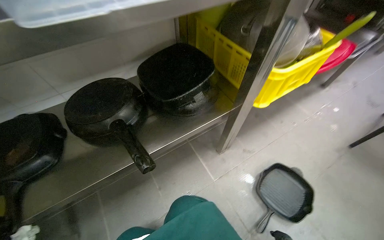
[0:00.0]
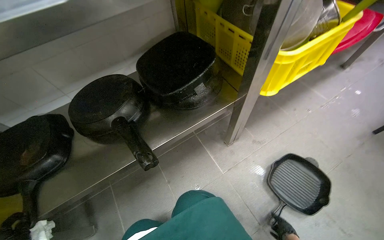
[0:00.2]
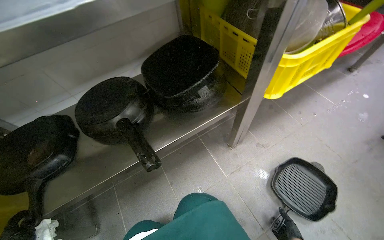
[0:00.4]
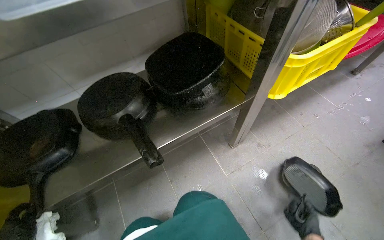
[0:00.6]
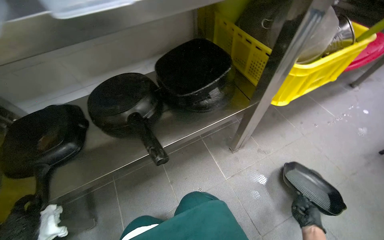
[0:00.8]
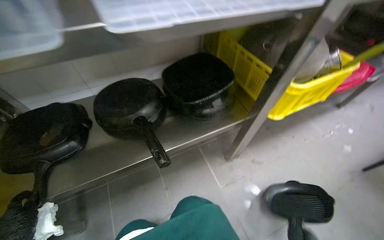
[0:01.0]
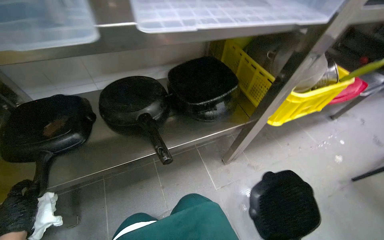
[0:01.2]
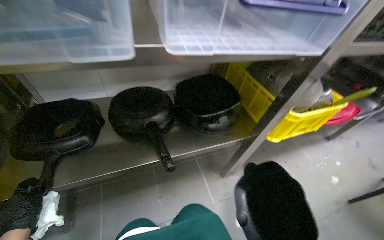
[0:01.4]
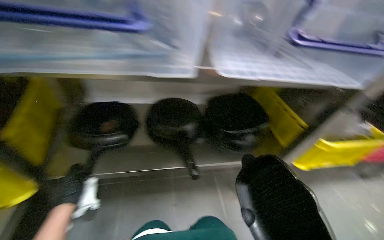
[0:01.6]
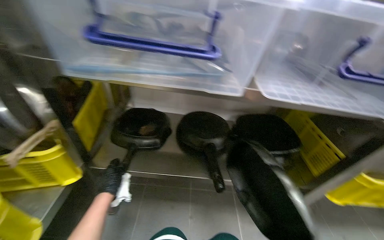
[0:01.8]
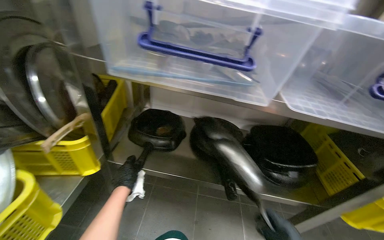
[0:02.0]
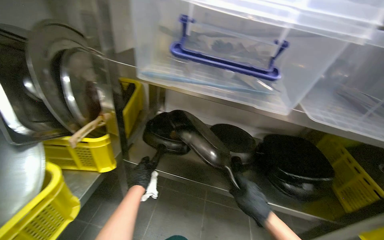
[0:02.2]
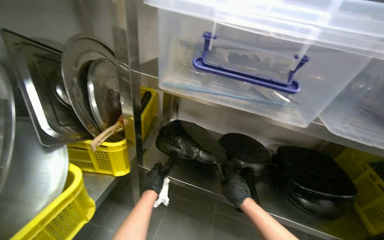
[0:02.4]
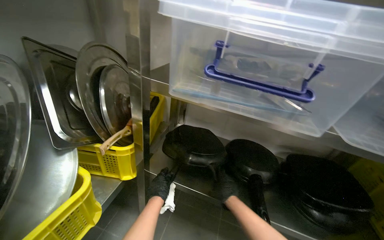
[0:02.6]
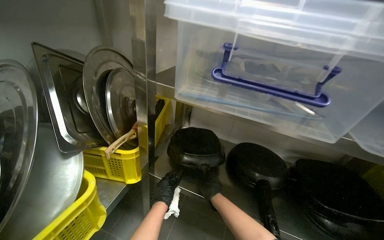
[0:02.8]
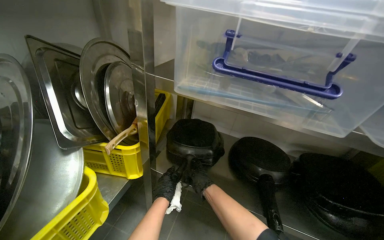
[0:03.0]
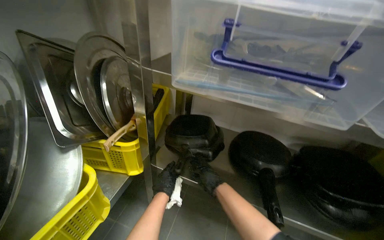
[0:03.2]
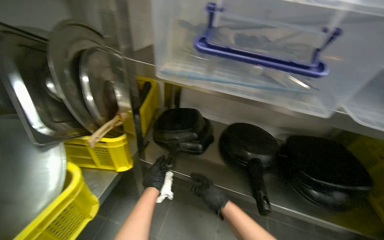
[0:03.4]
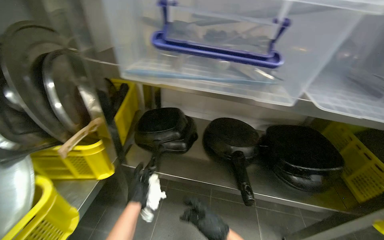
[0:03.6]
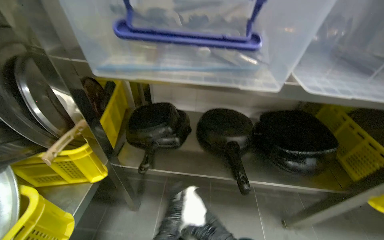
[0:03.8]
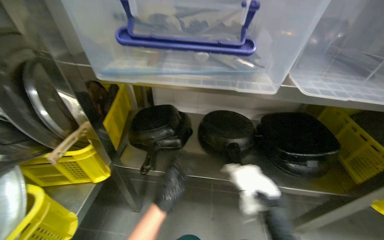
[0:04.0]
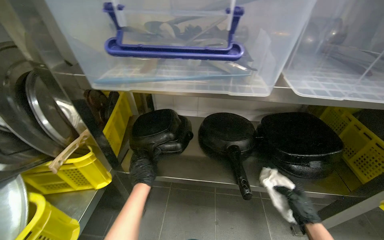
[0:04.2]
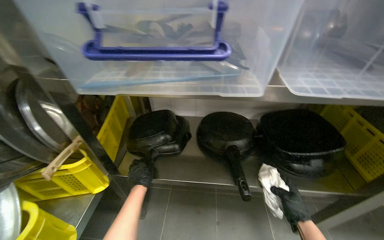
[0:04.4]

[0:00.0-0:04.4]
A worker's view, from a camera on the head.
Job: cleaning kitchen.
The whole recording: Wiping and organizing pans. The worker wipes pans with a cloth and places them onto the shelf.
1.4 to 3.0 s: The head turns to the left by roughly 40 degrees. The view tips upward by some 20 degrees.
3.0 to 4.4 s: The left hand travels farther from the camera by about 10 cm.

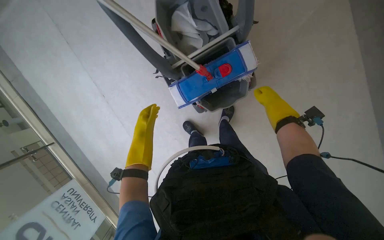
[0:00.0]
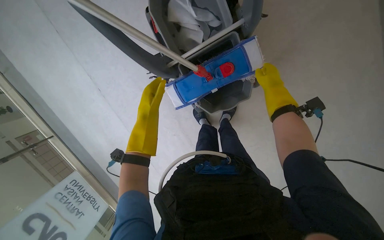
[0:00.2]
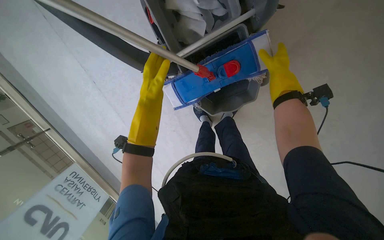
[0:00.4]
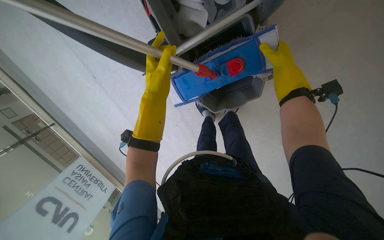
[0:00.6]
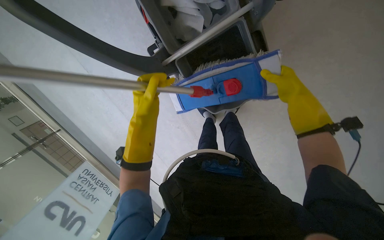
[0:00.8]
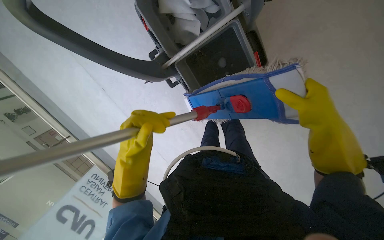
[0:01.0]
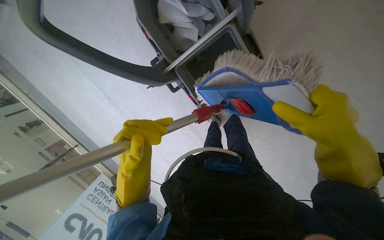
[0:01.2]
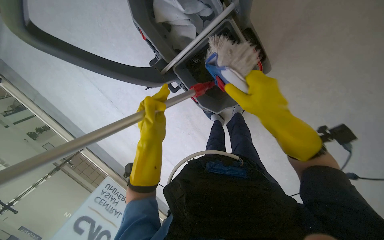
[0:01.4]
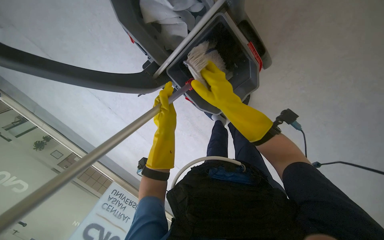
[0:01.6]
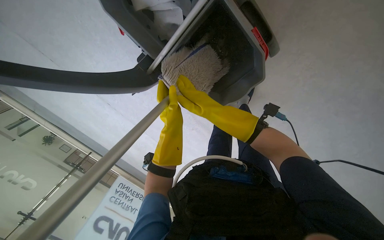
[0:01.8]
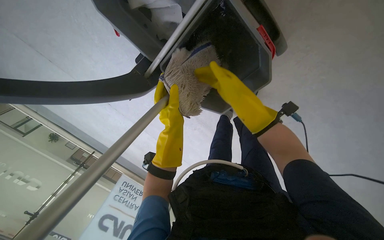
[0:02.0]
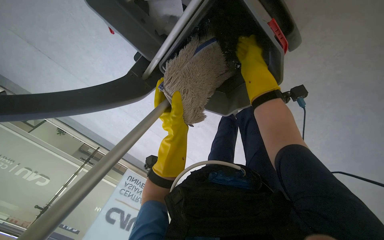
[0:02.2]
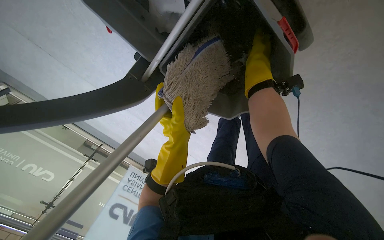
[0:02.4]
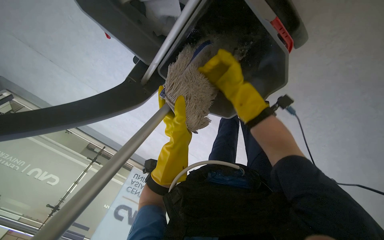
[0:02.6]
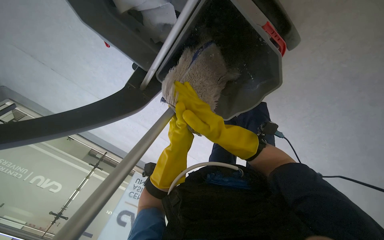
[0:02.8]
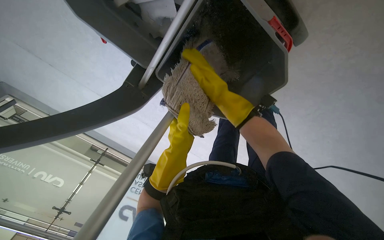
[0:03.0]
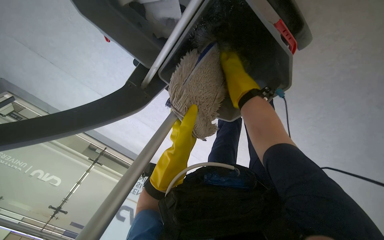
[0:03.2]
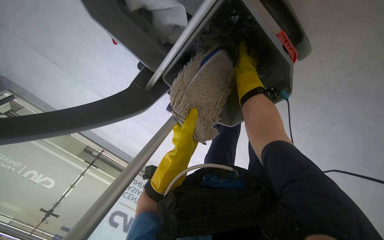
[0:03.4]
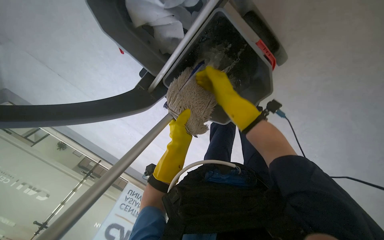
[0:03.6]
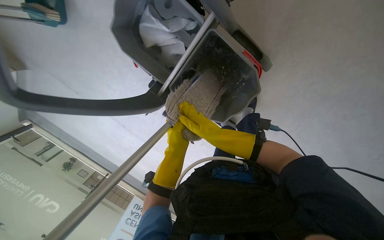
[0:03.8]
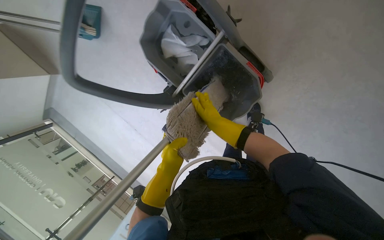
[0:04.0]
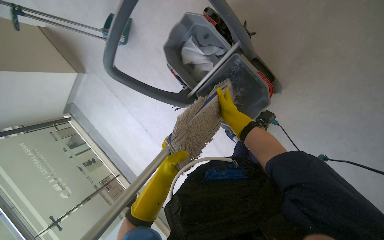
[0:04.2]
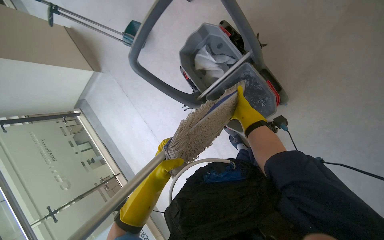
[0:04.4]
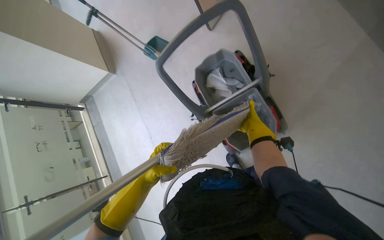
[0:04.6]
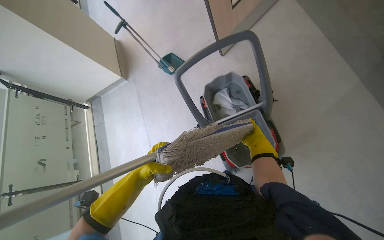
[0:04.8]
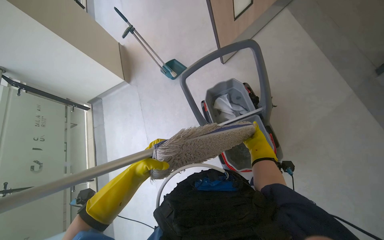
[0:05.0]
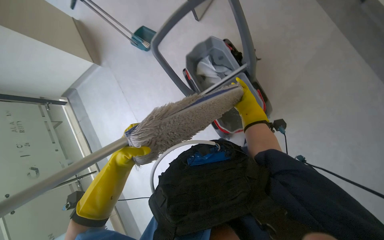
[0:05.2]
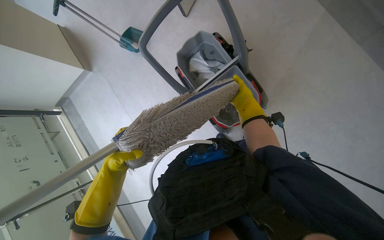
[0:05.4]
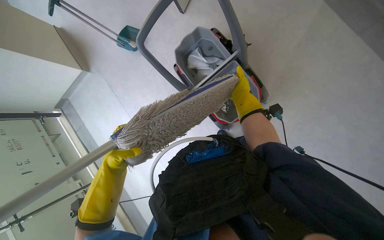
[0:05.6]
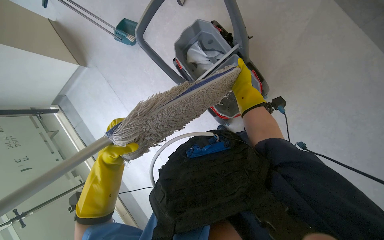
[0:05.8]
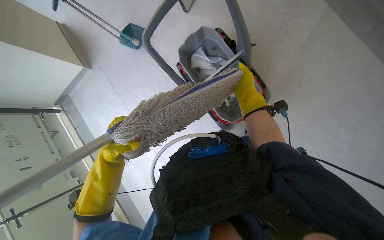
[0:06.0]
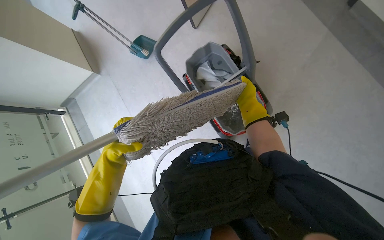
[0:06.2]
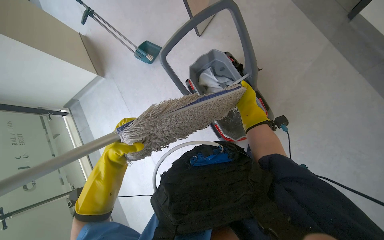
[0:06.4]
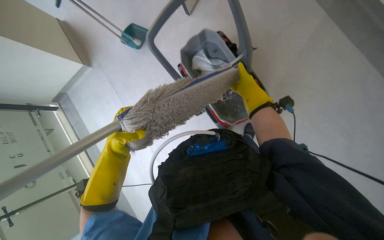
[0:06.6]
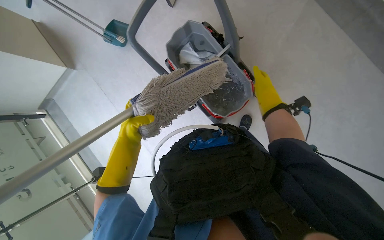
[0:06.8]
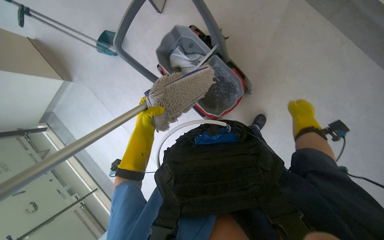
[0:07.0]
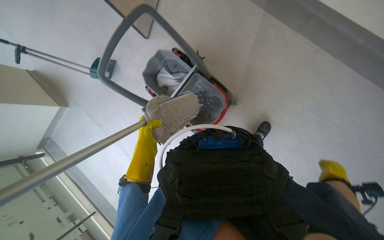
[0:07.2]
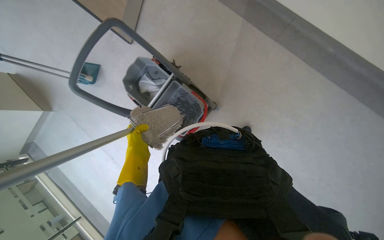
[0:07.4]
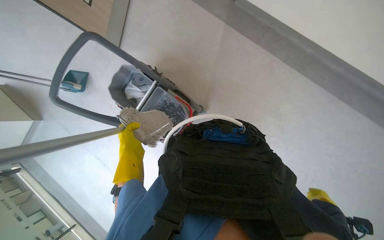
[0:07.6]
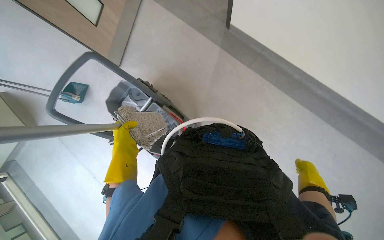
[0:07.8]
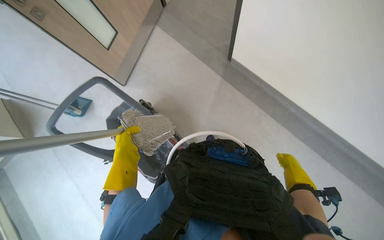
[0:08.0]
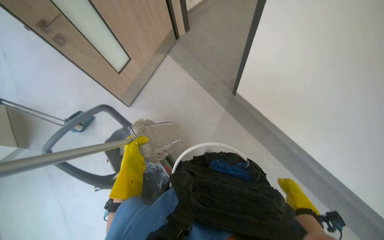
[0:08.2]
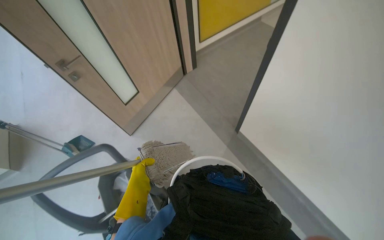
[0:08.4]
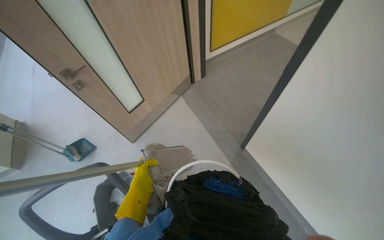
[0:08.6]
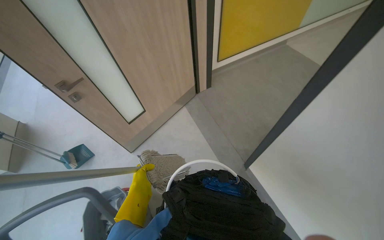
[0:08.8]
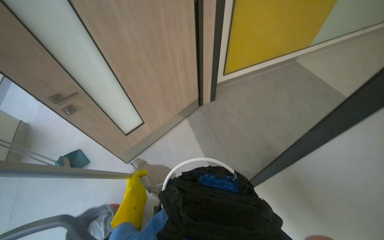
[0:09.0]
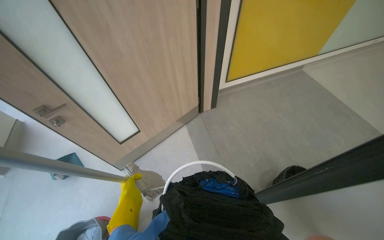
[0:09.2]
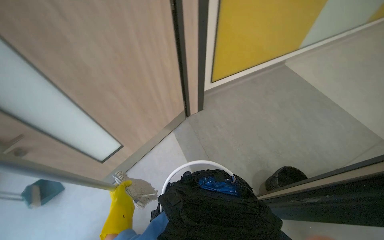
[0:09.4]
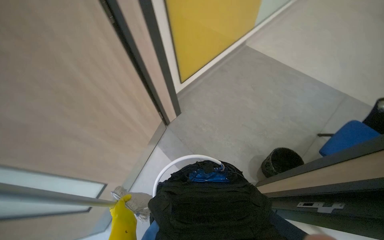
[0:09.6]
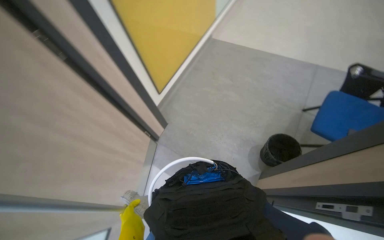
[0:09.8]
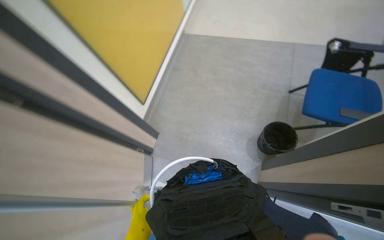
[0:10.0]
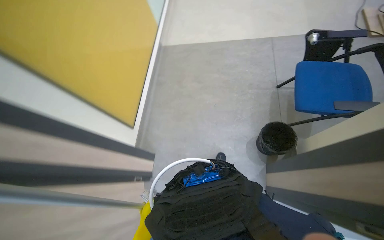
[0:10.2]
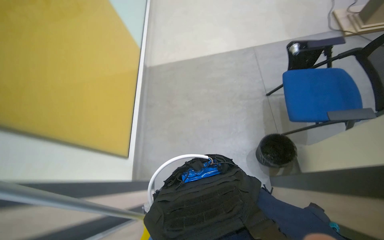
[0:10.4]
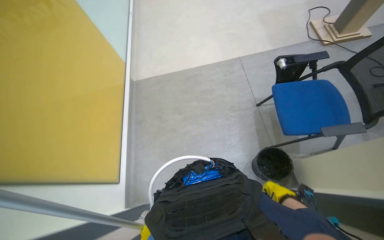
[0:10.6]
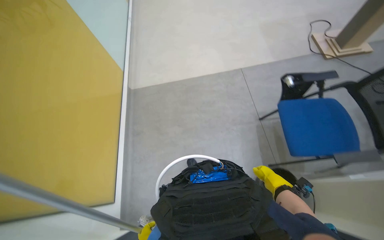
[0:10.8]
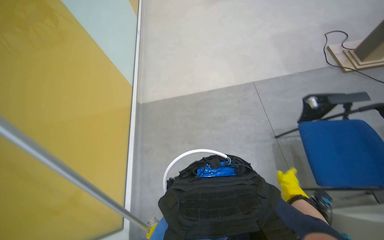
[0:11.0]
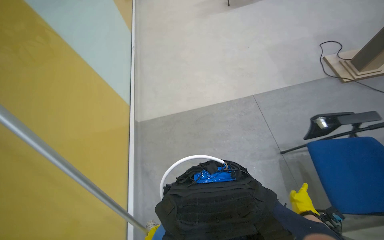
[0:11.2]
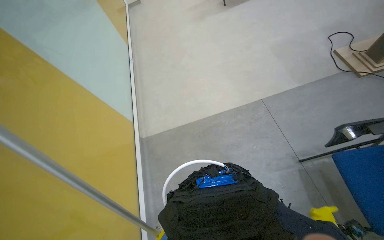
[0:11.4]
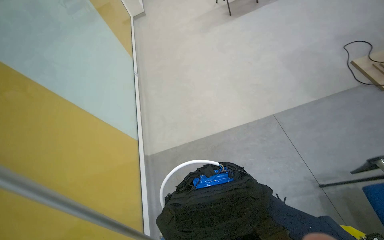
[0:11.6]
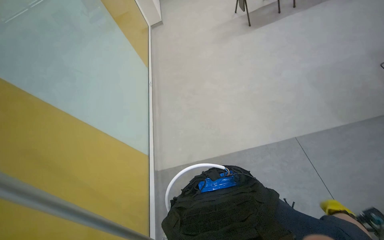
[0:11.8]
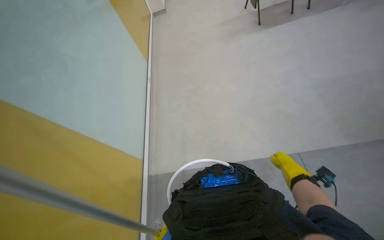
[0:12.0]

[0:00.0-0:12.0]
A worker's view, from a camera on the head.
Job: mopping floor.
The whole recording: Mopping floor with mop. Mops the floor with a flat mop.
0.0 to 1.6 s: The left hand moves nearer and farther over some 20 cm, changing direction 2 times, while the right hand moves to the left, some 10 cm.
1.6 to 3.0 s: The right hand swings up and down the picture, roughly 25 cm each way, with 2 reversals.
3.0 to 4.4 s: The camera travels approximately 50 cm. The camera pitches upward, by about 30 degrees.
4.4 to 6.0 s: The left hand is displaced to the left by approximately 10 cm. Meanwhile the right hand moves nearer to the camera, about 10 cm.
7.6 to 9.0 s: The camera pitches upward, by approximately 35 degrees. The left hand heads farther from the camera, covering about 10 cm.
9.0 to 10.4 s: The wearer moves about 80 cm. The wearer's head swings some 70 degrees to the right.
10.4 to 12.0 s: The camera is carried approximately 1.5 m.

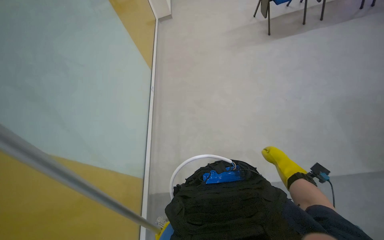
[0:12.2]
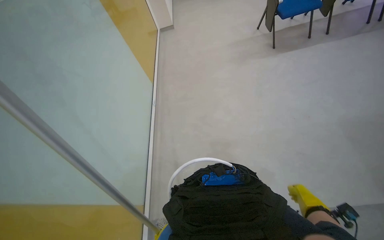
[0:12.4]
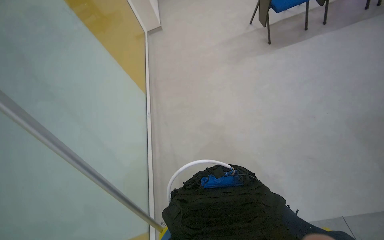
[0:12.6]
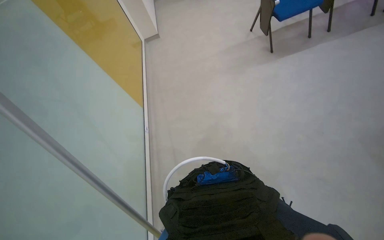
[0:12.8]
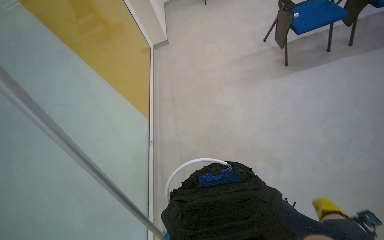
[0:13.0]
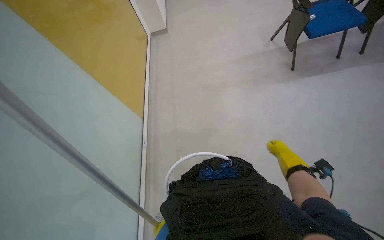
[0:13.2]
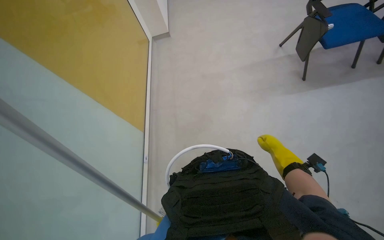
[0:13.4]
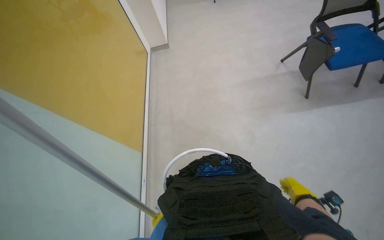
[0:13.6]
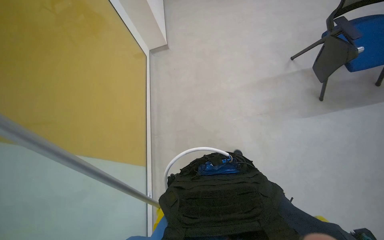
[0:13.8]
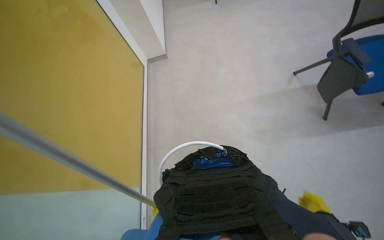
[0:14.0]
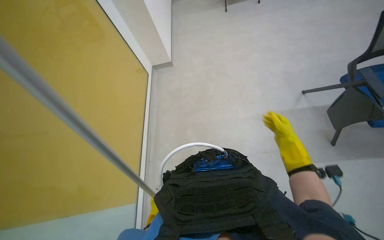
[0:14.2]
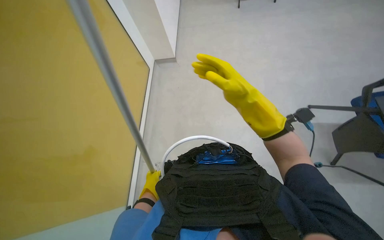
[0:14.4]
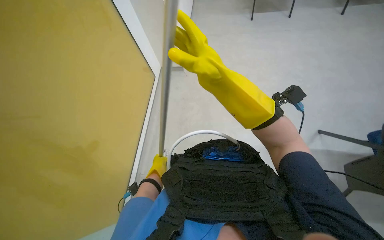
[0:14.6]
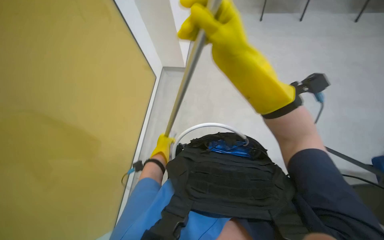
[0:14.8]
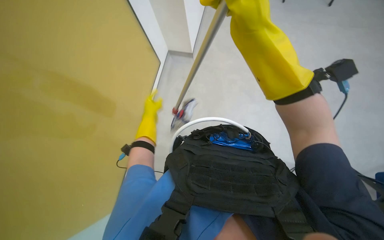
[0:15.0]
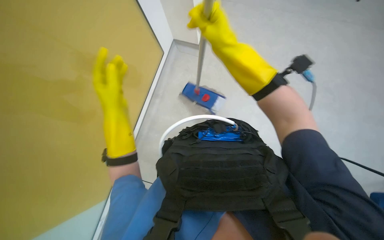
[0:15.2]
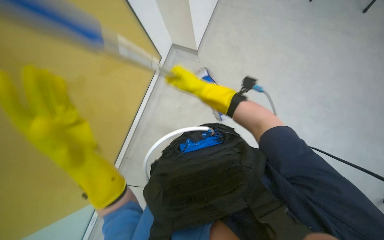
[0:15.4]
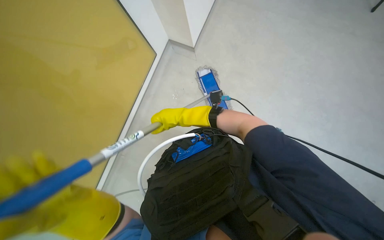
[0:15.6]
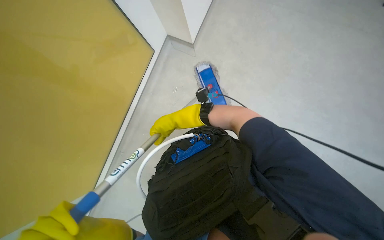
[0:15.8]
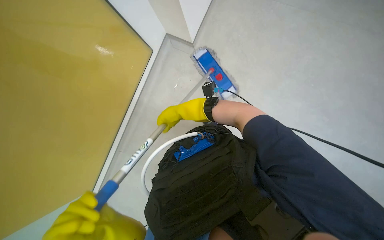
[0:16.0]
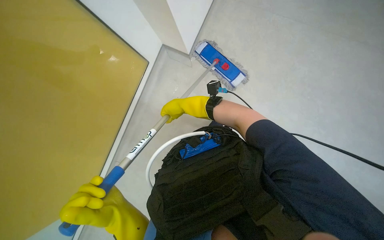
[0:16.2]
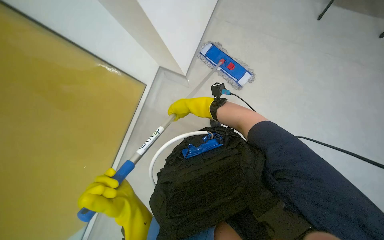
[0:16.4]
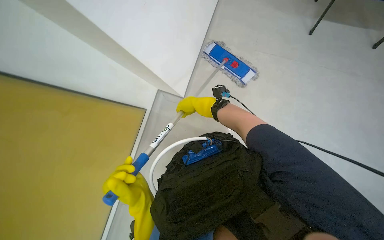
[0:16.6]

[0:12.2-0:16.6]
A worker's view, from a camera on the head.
Job: mopping floor.
The whole recording: Mopping floor with mop. Mops the floor with a flat mop.
12.2 to 13.6 s: The wearer looks some 25 degrees further to the left. The view tips upward by about 15 degrees.
